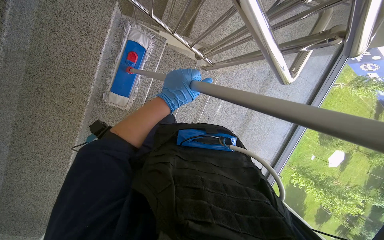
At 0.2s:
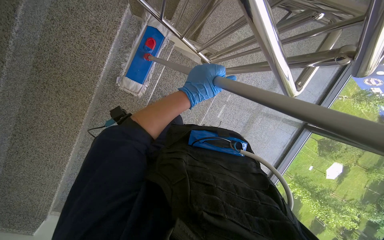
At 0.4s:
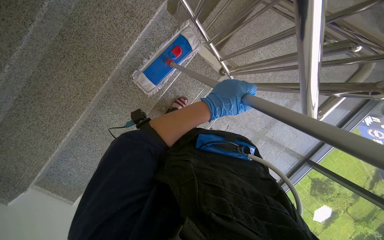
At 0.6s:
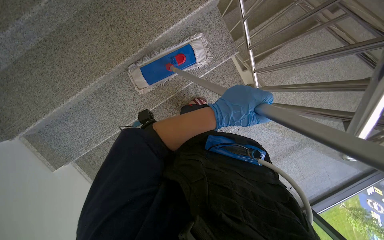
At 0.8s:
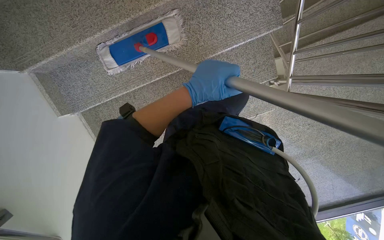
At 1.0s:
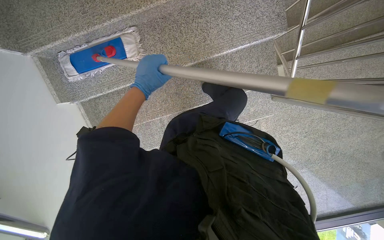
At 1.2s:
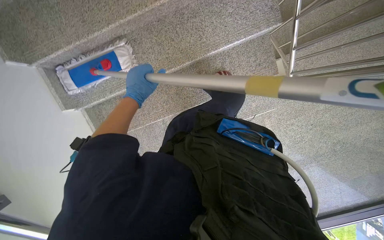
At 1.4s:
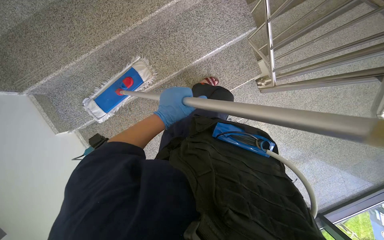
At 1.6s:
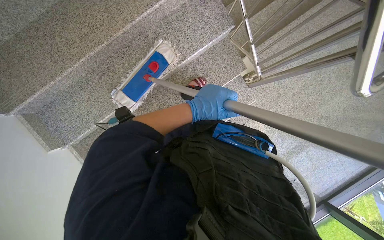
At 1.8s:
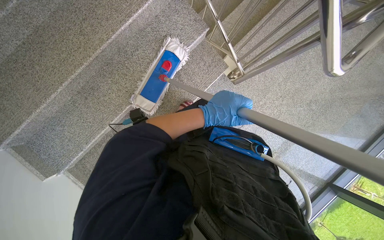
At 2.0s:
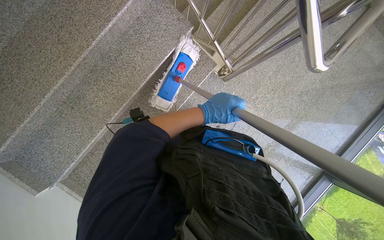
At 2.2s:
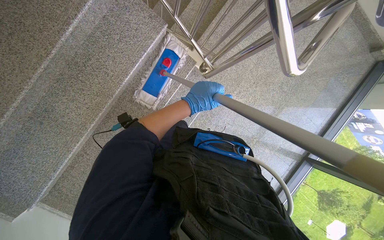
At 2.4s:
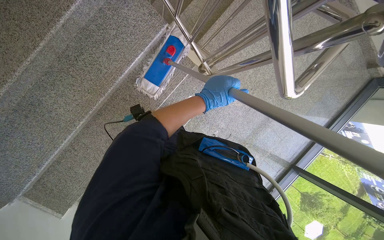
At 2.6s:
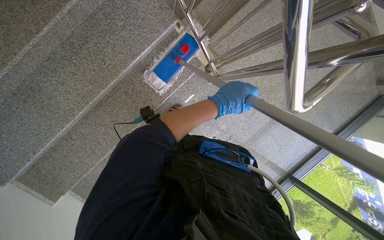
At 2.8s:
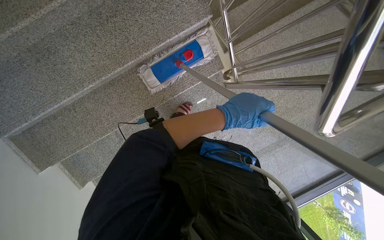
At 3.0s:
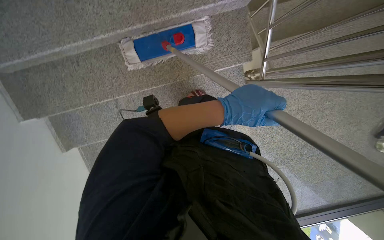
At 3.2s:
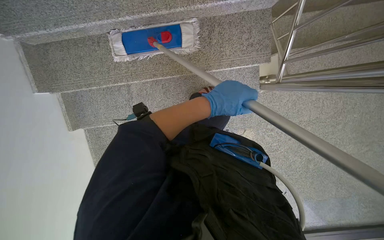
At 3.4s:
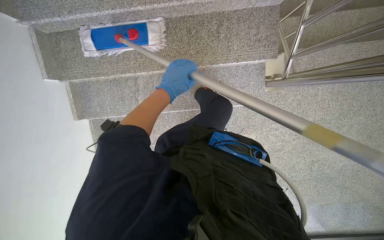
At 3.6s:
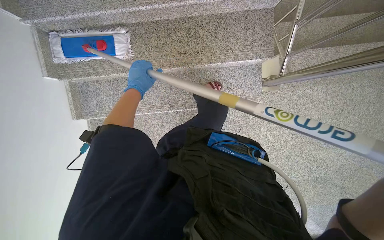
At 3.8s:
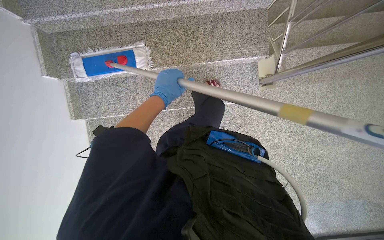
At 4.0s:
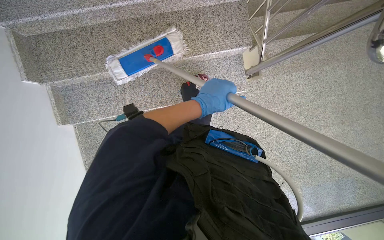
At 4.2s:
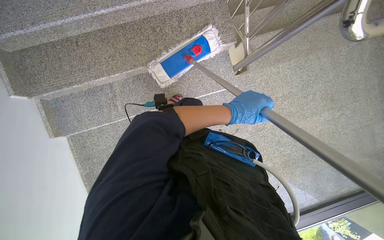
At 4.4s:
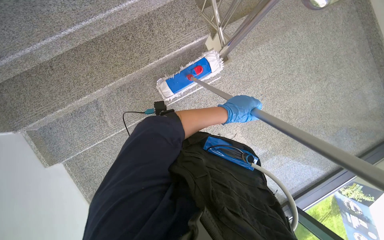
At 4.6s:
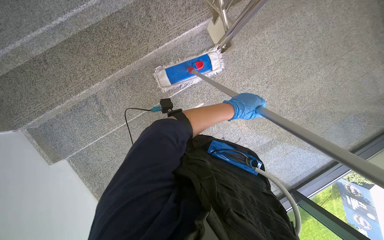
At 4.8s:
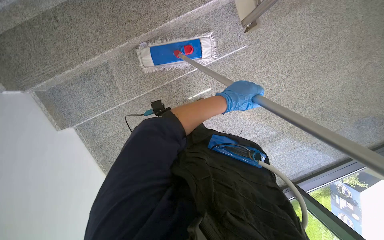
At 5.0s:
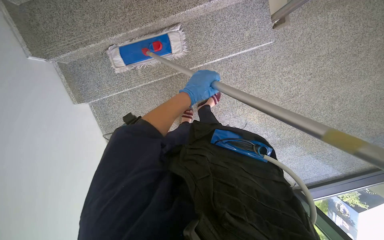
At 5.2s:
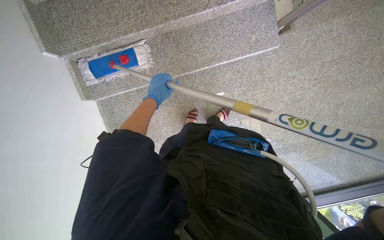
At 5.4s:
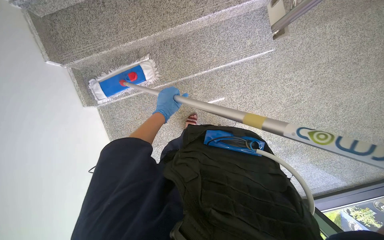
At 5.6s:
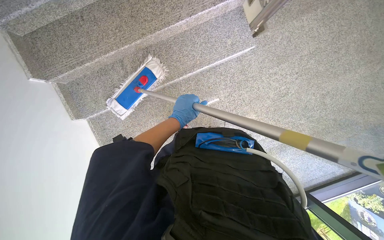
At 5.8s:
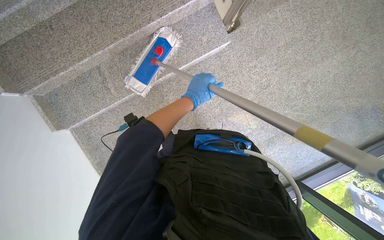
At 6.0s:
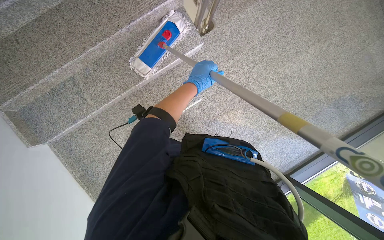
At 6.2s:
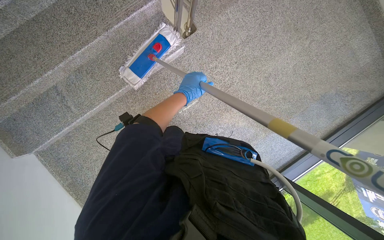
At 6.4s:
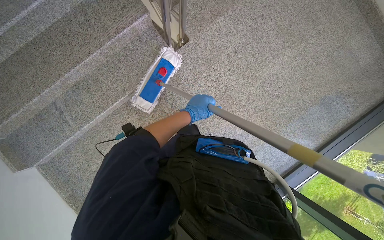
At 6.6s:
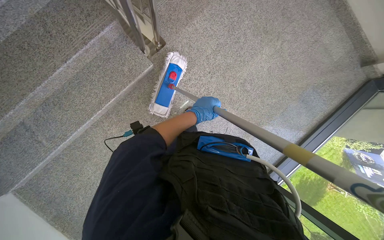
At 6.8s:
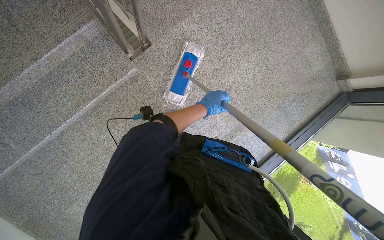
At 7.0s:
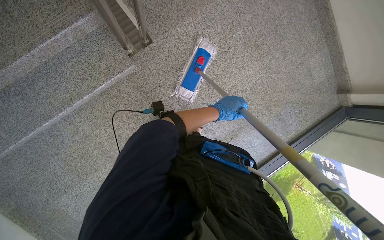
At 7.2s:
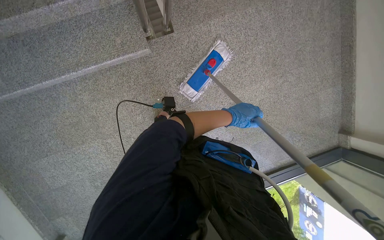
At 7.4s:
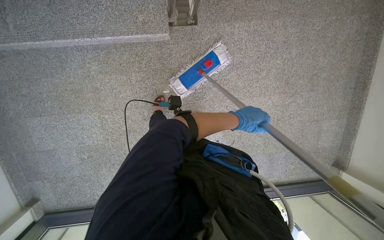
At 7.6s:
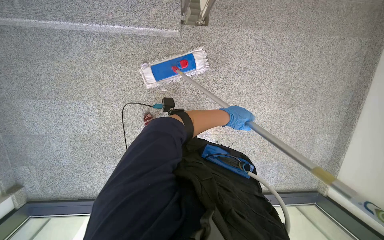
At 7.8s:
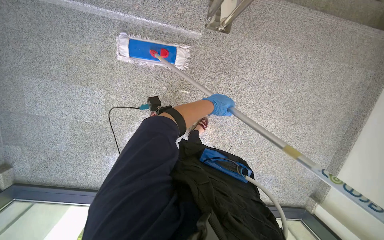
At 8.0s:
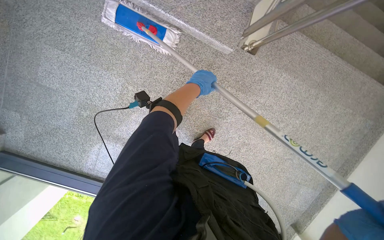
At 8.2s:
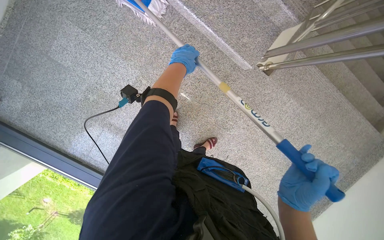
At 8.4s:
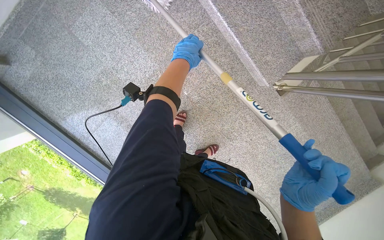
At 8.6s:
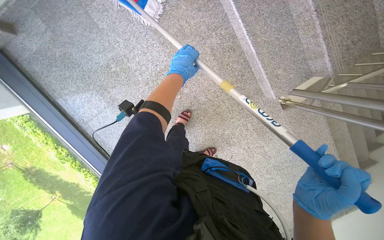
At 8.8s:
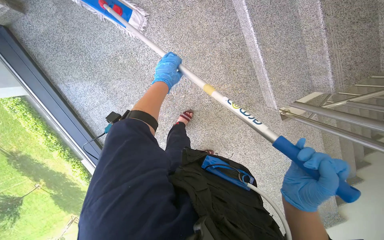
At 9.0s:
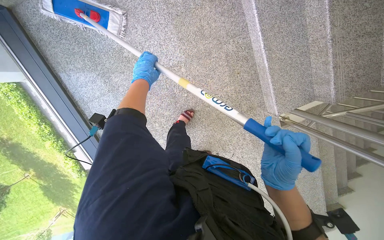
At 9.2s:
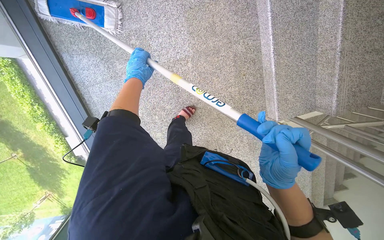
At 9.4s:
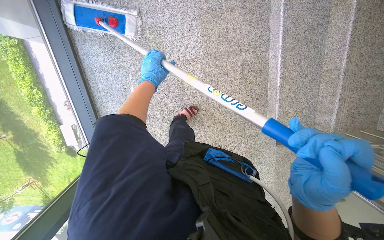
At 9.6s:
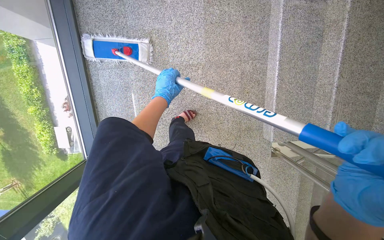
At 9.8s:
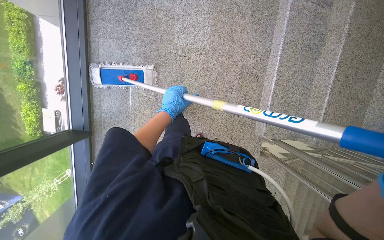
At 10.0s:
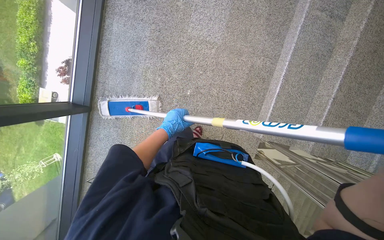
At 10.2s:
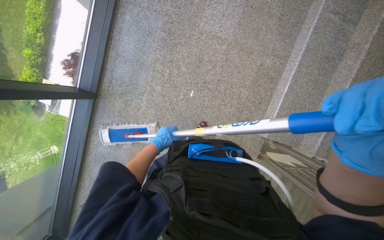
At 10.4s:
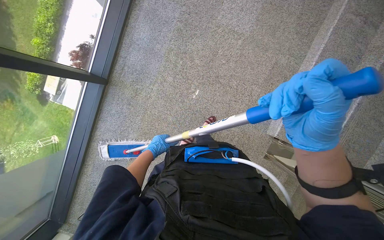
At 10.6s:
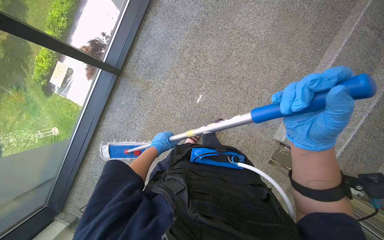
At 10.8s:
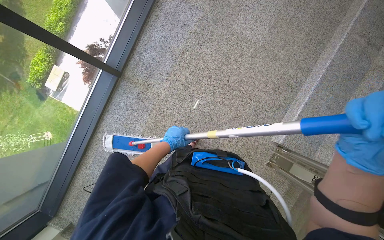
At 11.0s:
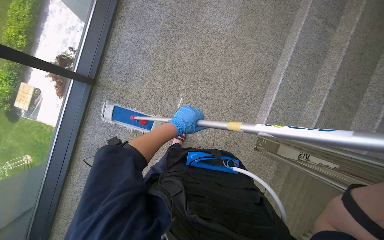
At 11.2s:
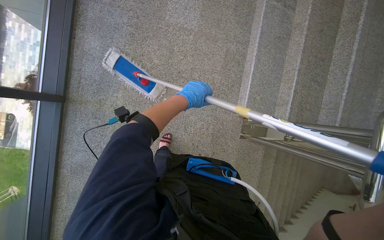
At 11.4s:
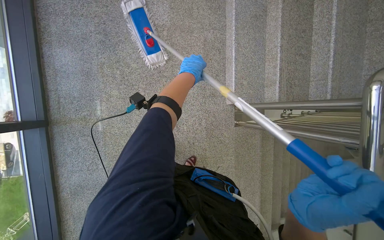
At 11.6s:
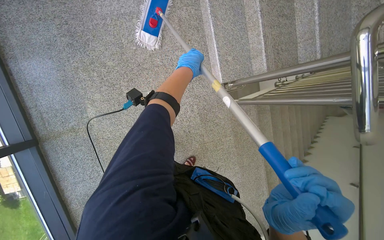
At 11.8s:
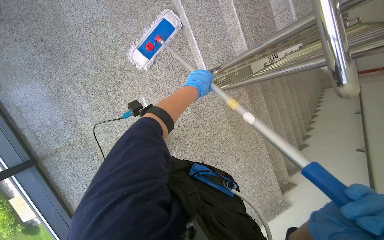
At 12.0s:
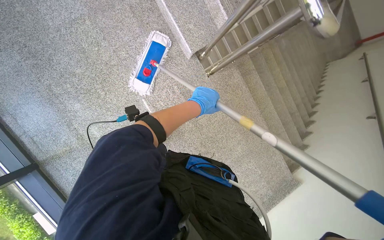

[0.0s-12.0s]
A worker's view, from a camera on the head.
Job: mopping floor.
The whole recording: Mopping the staircase. The worker mops the staircase, moving down each step.
0.0s to 1.6s: The camera pitches upward, by about 15 degrees.
6.0s to 7.6s: The wearer moves about 40 cm. The scene turns roughly 35 degrees clockwise in the picture.
7.6s to 9.0s: The head travels about 60 cm. The camera is aimed about 15 degrees further to the right. The scene turns roughly 65 degrees clockwise in the picture.
9.0s to 10.4s: The wearer moves approximately 60 cm. The scene turns roughly 45 degrees clockwise in the picture.
10.4s to 12.0s: Everything in view rotates approximately 55 degrees counterclockwise.

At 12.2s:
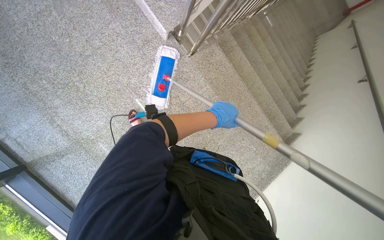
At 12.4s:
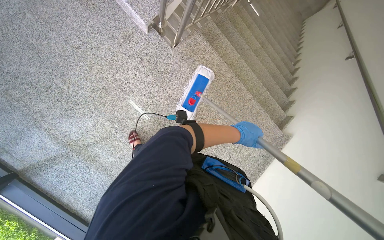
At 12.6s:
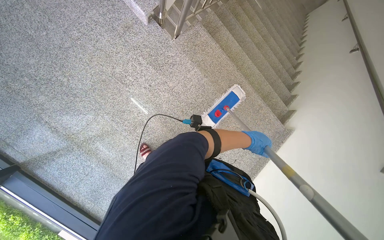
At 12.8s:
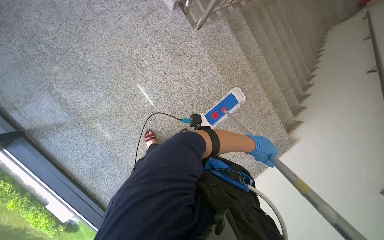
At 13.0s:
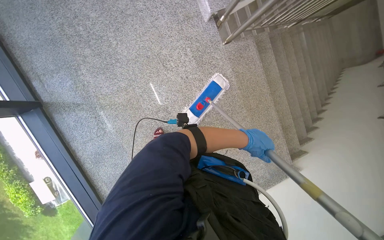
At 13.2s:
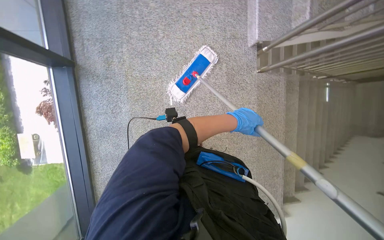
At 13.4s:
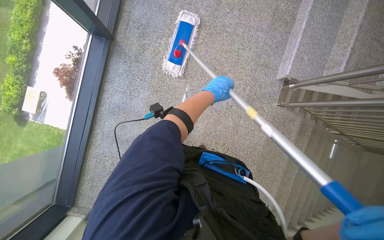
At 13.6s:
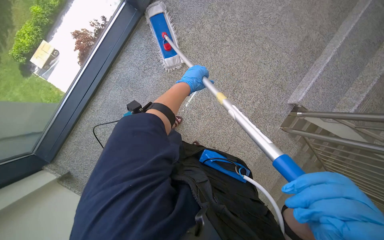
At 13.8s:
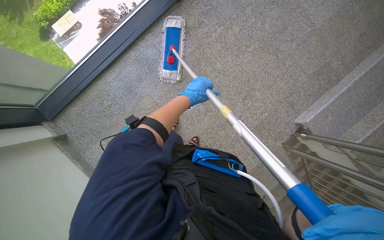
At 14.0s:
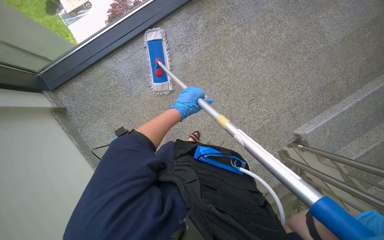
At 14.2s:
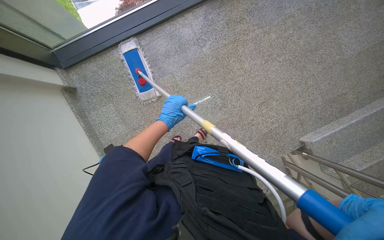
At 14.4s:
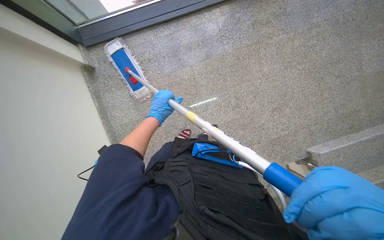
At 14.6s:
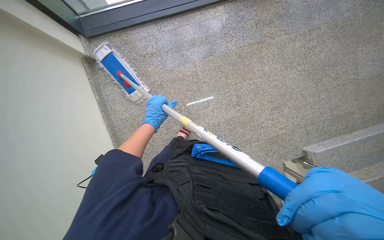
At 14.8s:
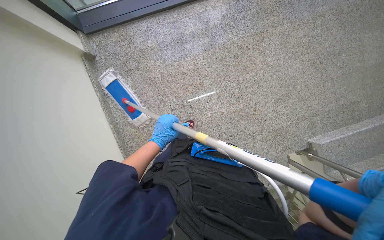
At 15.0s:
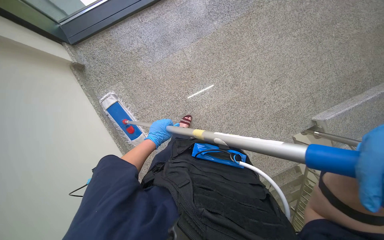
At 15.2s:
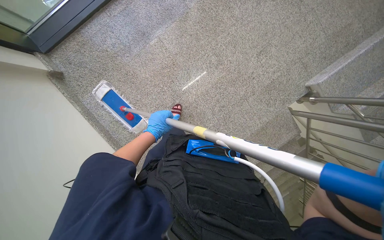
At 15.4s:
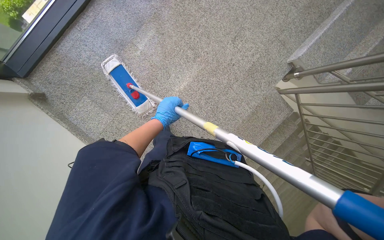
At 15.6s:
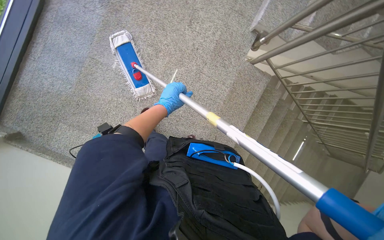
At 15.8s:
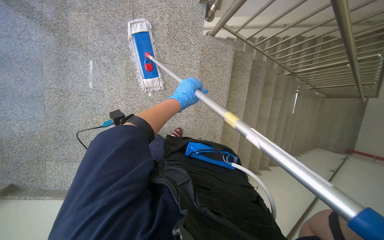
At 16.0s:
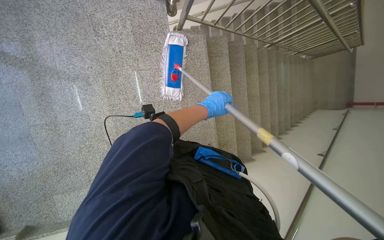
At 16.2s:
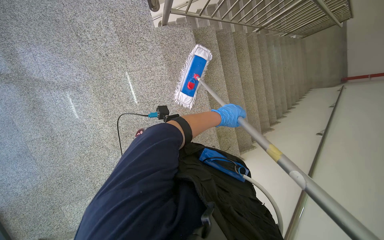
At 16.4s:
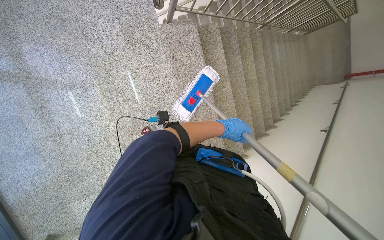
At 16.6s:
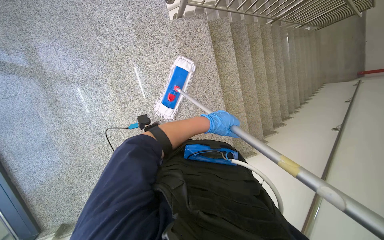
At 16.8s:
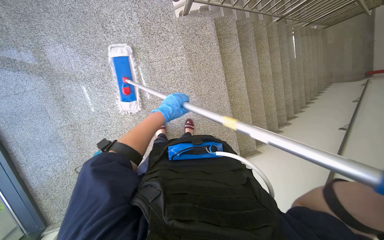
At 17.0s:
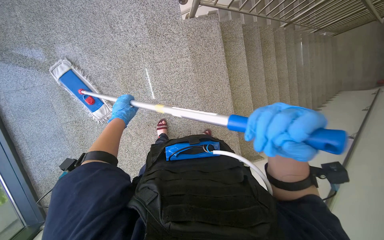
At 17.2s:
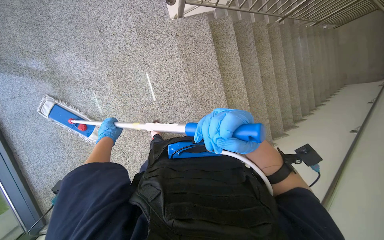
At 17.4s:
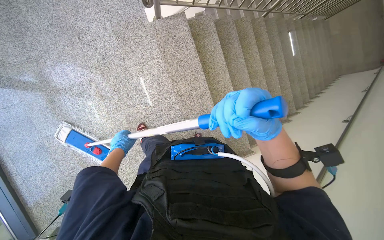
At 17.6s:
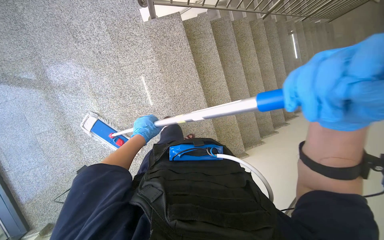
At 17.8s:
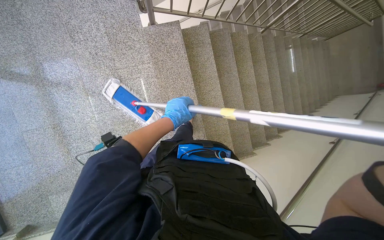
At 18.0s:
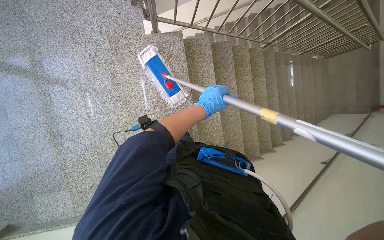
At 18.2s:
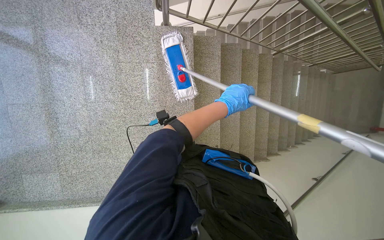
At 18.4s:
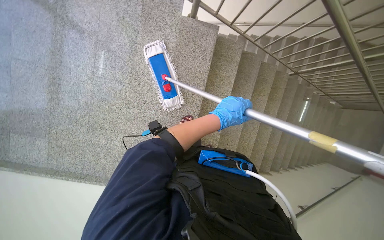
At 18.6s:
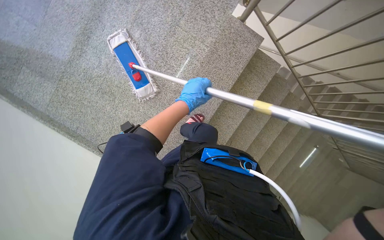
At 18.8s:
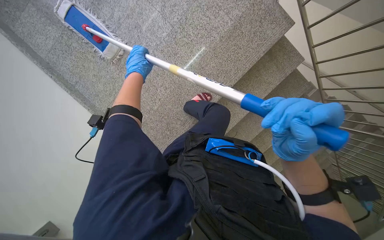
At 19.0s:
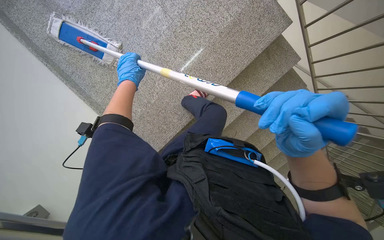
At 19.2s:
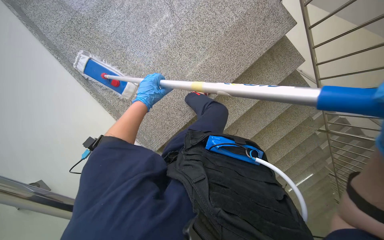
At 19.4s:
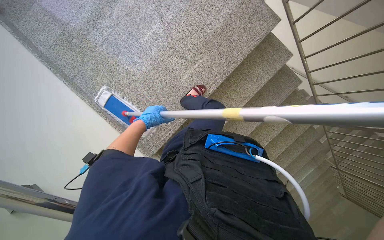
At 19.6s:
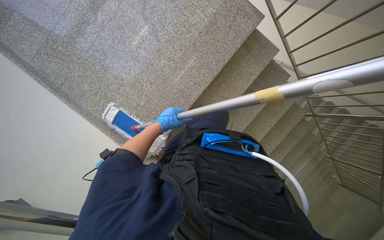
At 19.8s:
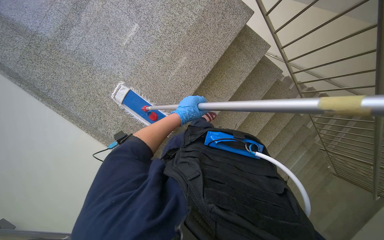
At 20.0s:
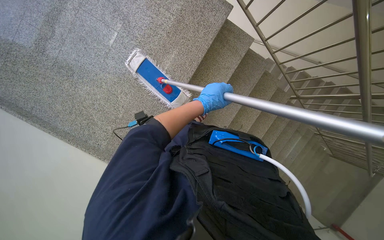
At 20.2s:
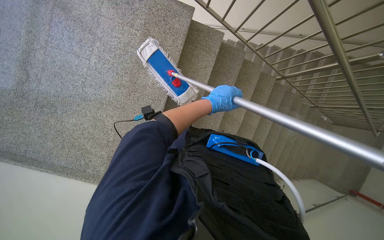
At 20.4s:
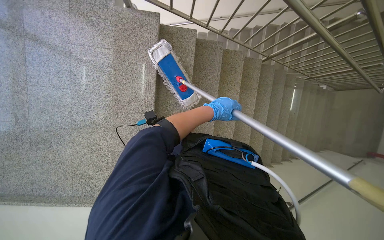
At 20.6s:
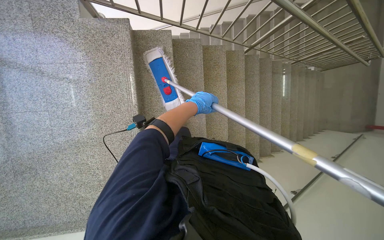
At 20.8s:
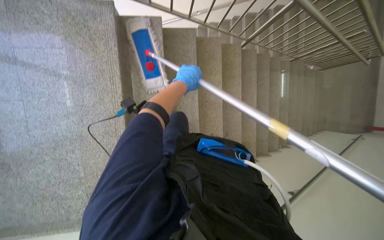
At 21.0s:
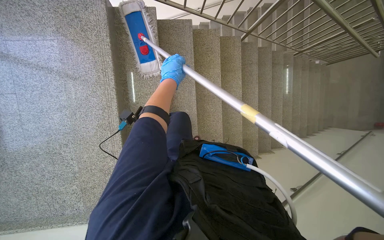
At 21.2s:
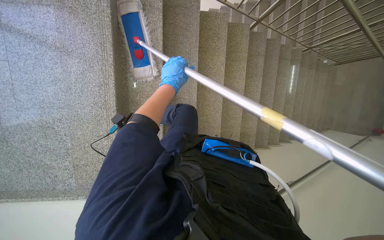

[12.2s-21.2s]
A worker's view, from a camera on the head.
Job: mopping floor.
The whole recording: Mopping the staircase. The worker mops the staircase, moving down each step.
12.2s to 13.8s: The camera is carried about 40 cm. The scene rotates clockwise by approximately 90 degrees.
13.8s to 15.2s: The left hand is displaced to the left and down the picture by some 60 cm.
15.2s to 16.6s: The camera travels about 50 cm. Everything in view rotates approximately 70 degrees counterclockwise.
16.6s to 18.2s: The camera travels to the right, roughly 40 cm.
18.2s to 19.8s: The scene turns roughly 35 degrees clockwise in the picture.
19.8s to 21.2s: The camera travels approximately 50 cm. The scene rotates counterclockwise by approximately 35 degrees.
